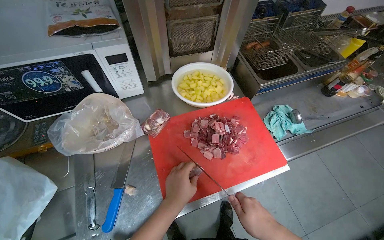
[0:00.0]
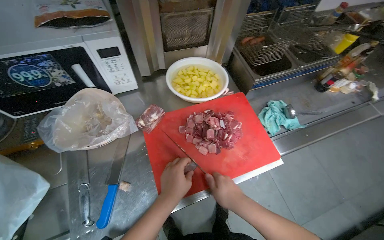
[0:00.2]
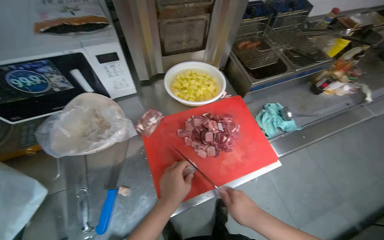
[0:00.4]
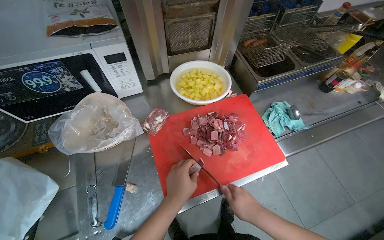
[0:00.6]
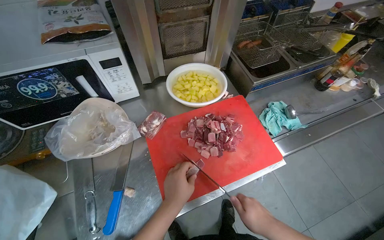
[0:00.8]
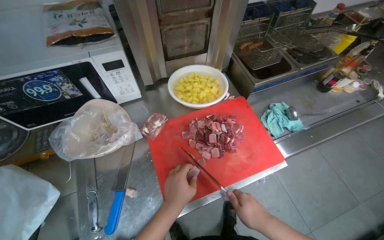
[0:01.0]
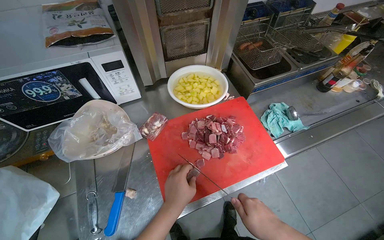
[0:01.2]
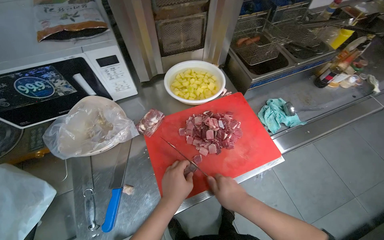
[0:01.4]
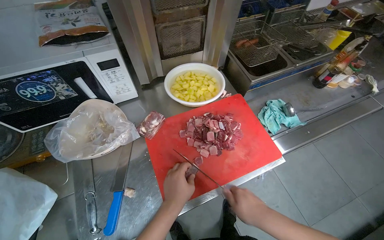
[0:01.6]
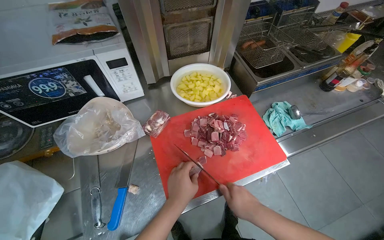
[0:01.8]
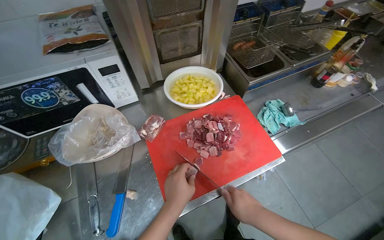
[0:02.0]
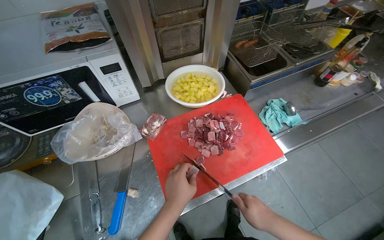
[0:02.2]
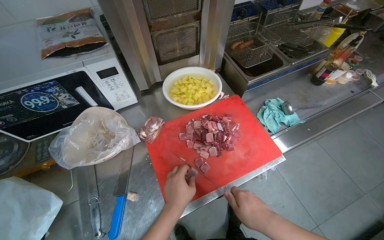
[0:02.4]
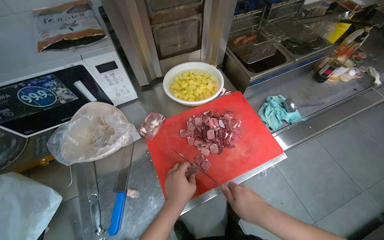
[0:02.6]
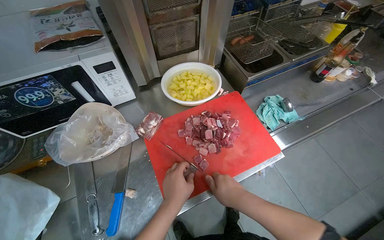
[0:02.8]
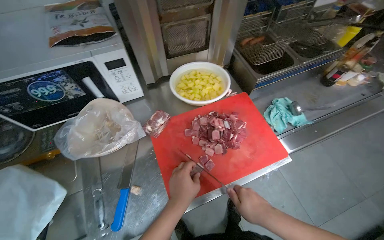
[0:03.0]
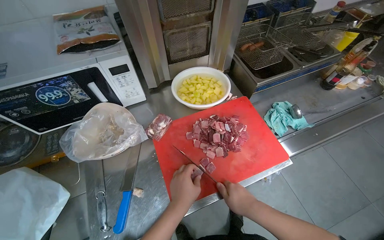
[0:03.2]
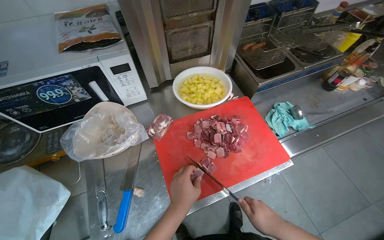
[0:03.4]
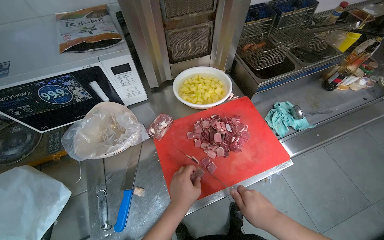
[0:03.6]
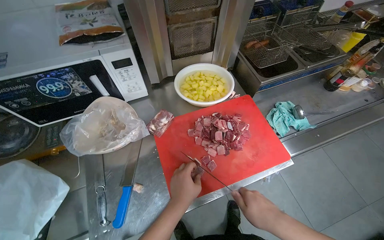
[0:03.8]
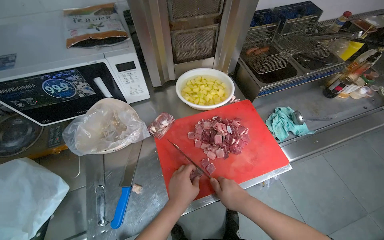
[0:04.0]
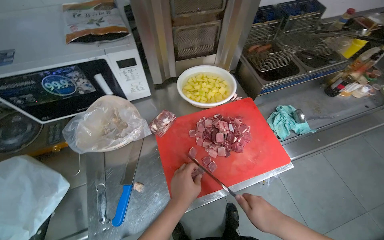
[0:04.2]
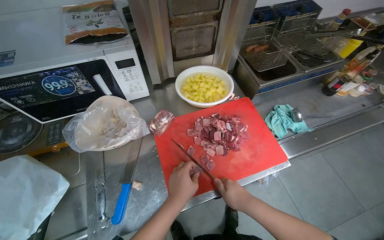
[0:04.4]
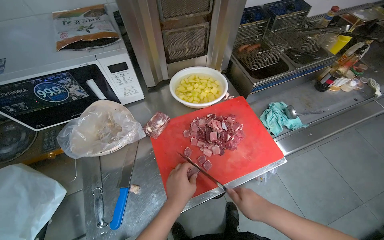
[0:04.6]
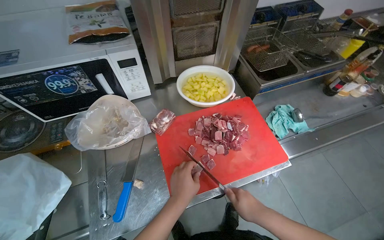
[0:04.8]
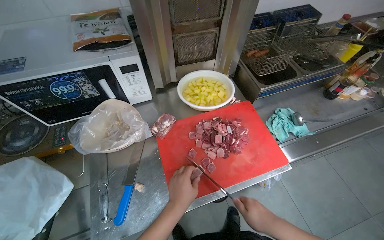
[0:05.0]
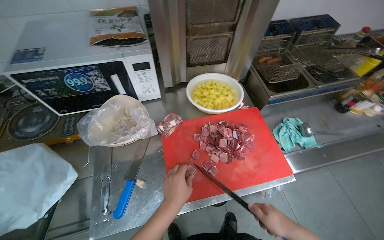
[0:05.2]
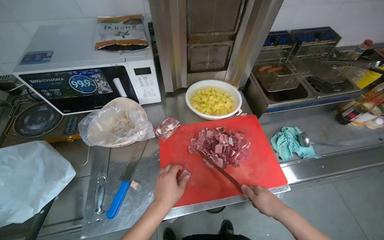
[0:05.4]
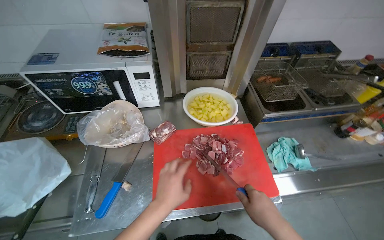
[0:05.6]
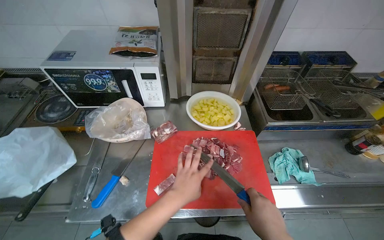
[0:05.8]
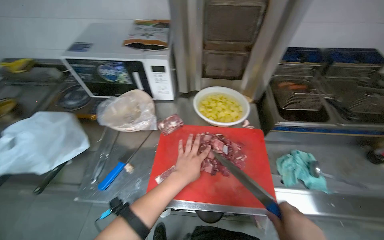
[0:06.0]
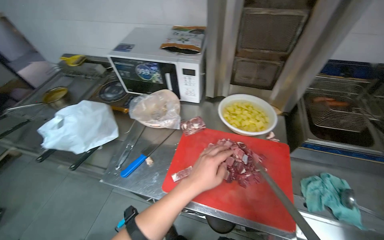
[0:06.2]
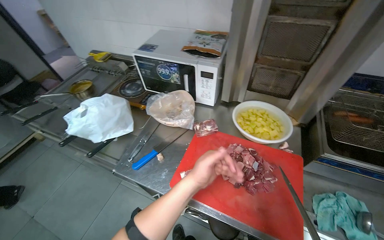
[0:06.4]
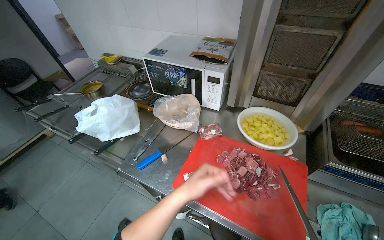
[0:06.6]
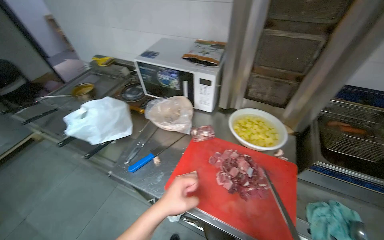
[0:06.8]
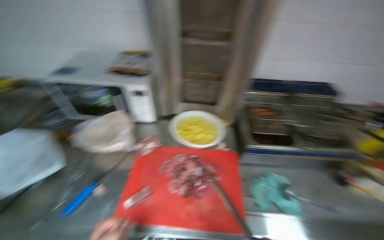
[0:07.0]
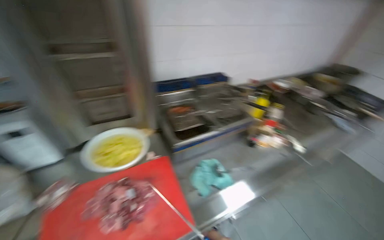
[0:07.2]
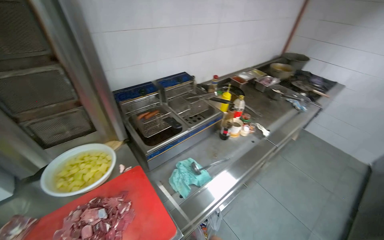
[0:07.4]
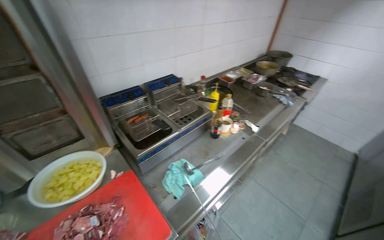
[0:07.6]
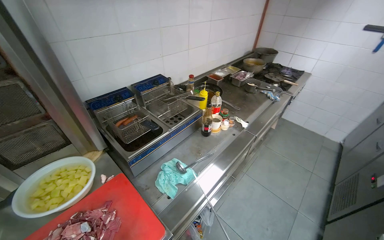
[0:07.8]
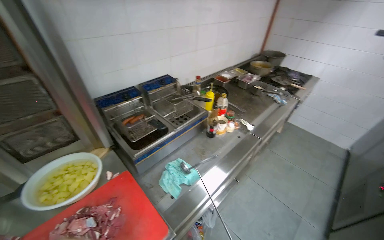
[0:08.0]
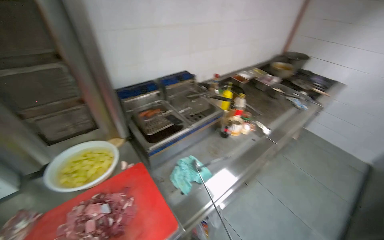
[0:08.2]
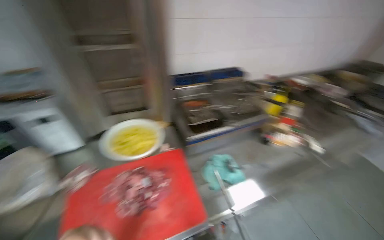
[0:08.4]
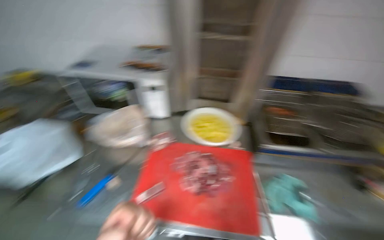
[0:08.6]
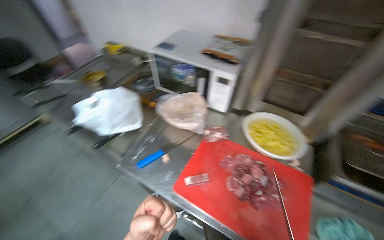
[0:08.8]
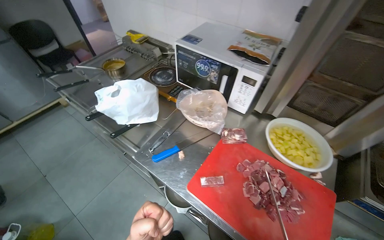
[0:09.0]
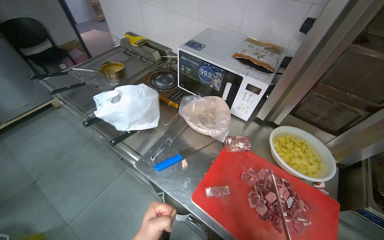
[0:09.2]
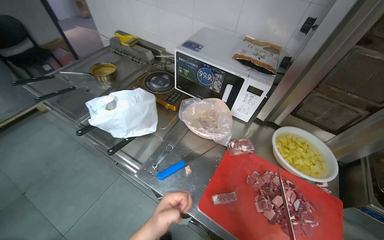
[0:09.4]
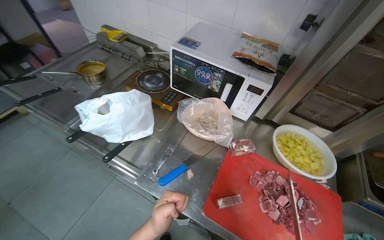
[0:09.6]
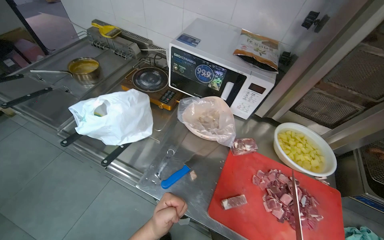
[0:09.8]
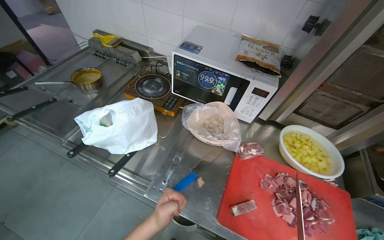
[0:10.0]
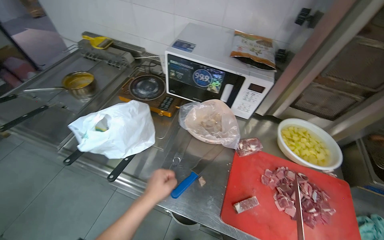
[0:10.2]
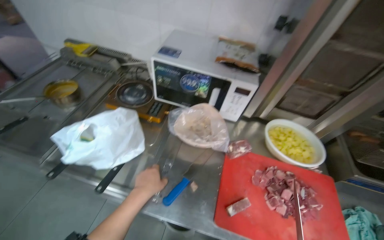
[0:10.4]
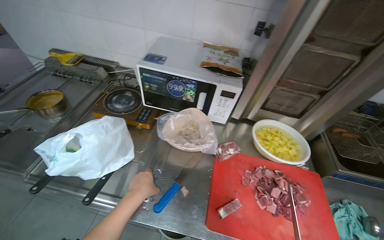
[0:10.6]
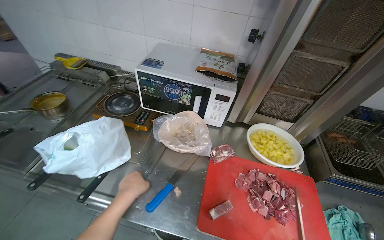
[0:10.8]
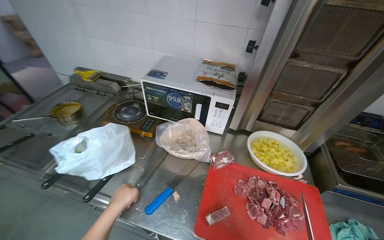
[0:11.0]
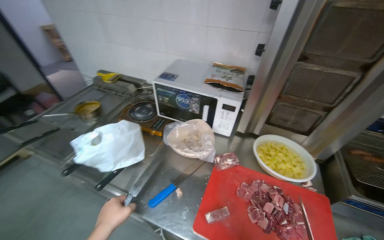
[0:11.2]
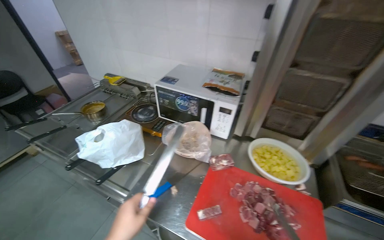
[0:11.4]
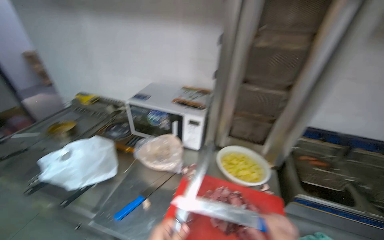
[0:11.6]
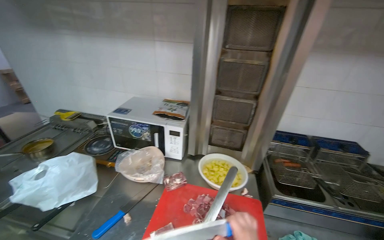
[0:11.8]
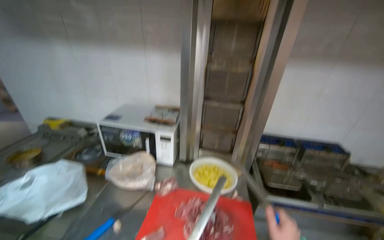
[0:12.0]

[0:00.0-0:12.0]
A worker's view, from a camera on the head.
Job: preparing food.
The whole recording: Cutting meat on chopping board. The worker continues cutting pieces of meat on a red chopping board with a knife.
0:00.0 to 0:04.4: The hands stay close to where they were, moving slightly.
0:04.4 to 0:06.0: The wearer's head swings some 25 degrees to the left.
0:06.0 to 0:07.6: The head rotates roughly 50 degrees to the right.
0:07.6 to 0:09.0: The wearer looks some 80 degrees further to the left.
0:09.0 to 0:10.4: The head rotates about 20 degrees to the right.
0:10.4 to 0:12.0: The camera travels some 40 cm. The view tilts approximately 25 degrees upward.

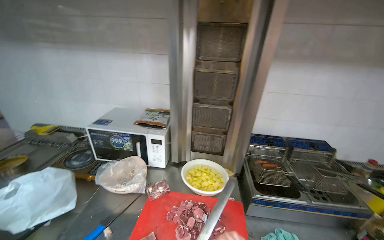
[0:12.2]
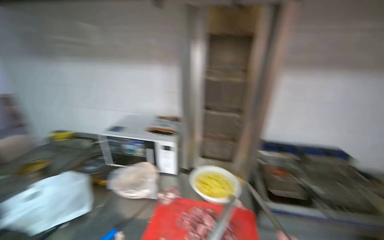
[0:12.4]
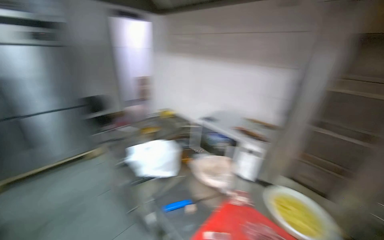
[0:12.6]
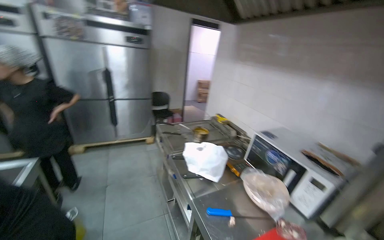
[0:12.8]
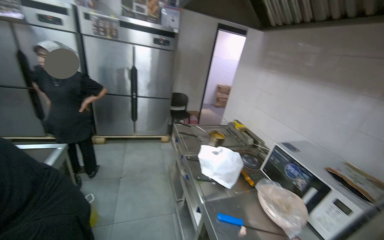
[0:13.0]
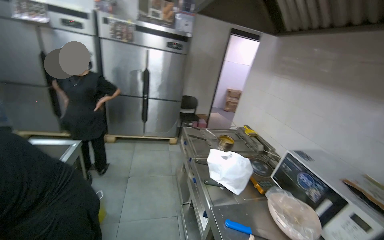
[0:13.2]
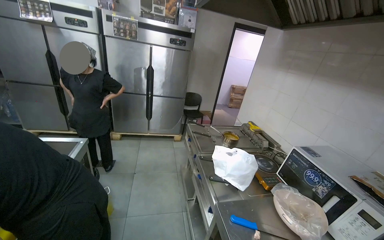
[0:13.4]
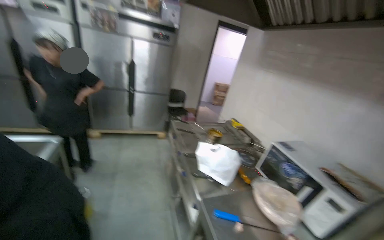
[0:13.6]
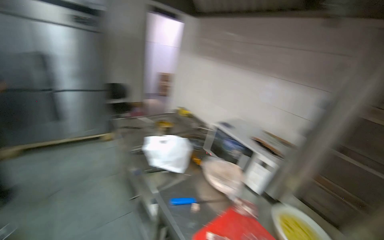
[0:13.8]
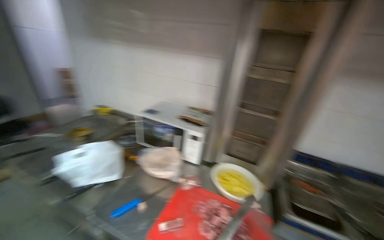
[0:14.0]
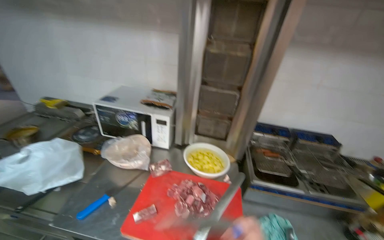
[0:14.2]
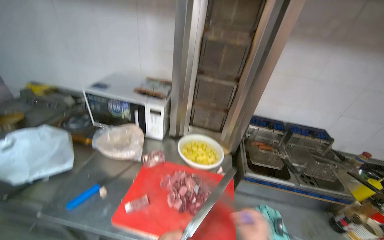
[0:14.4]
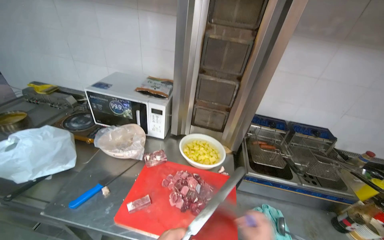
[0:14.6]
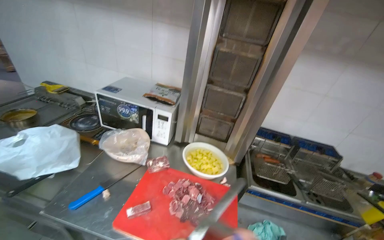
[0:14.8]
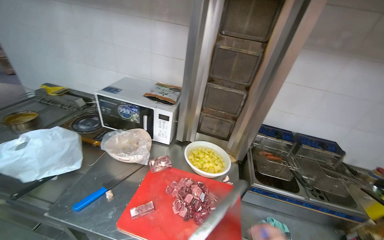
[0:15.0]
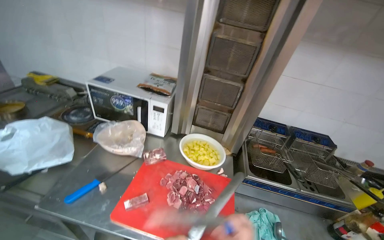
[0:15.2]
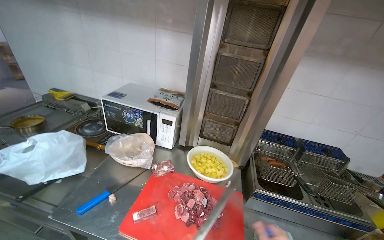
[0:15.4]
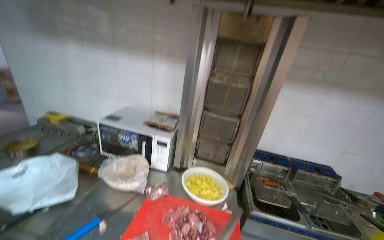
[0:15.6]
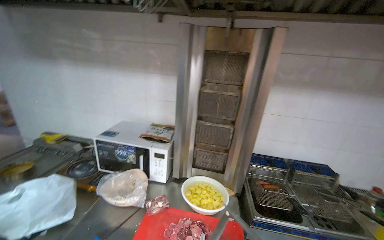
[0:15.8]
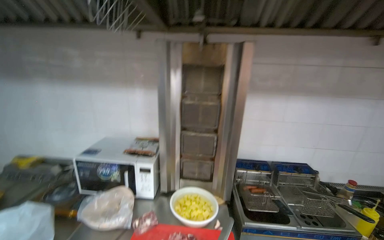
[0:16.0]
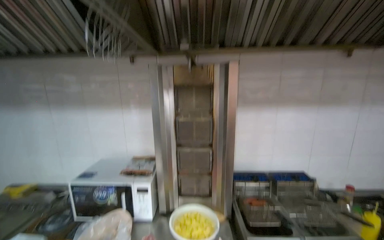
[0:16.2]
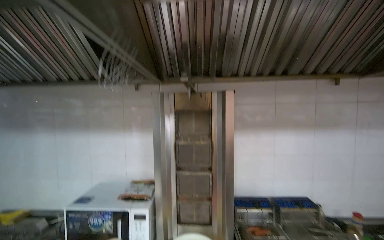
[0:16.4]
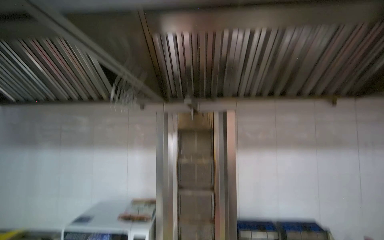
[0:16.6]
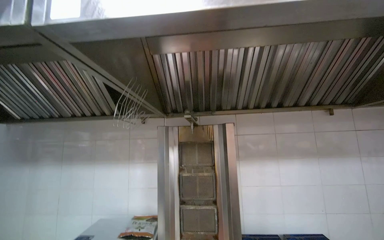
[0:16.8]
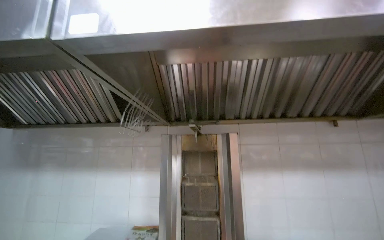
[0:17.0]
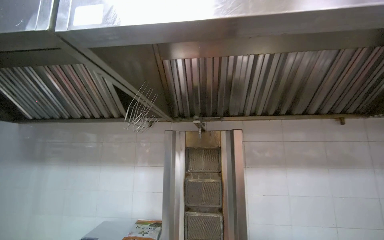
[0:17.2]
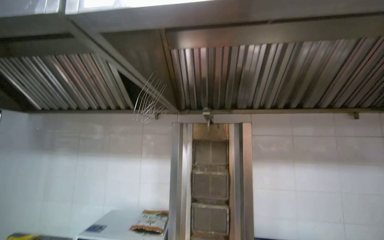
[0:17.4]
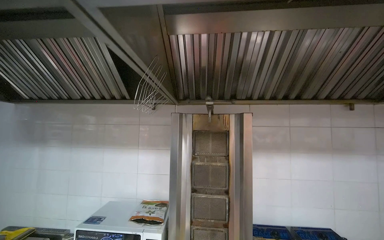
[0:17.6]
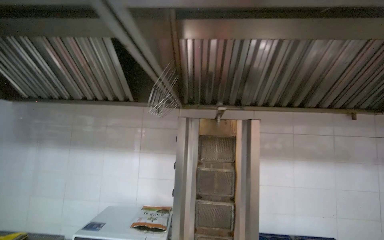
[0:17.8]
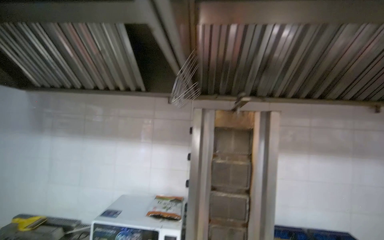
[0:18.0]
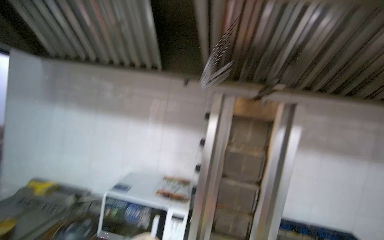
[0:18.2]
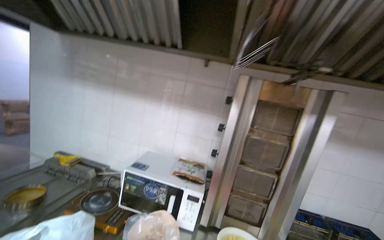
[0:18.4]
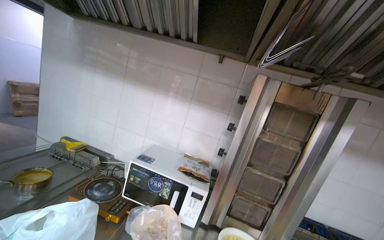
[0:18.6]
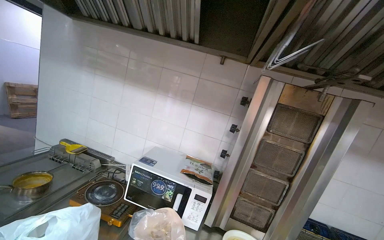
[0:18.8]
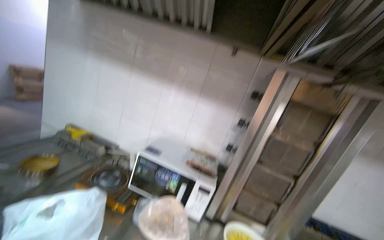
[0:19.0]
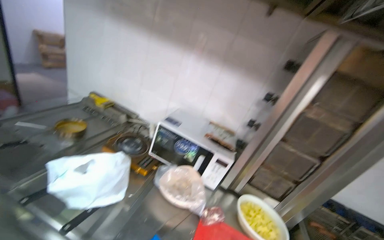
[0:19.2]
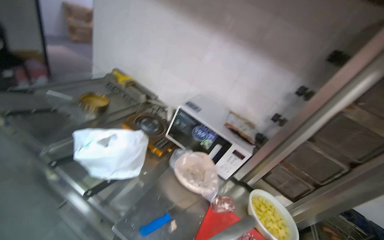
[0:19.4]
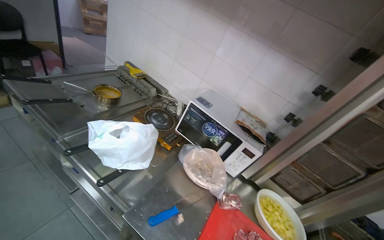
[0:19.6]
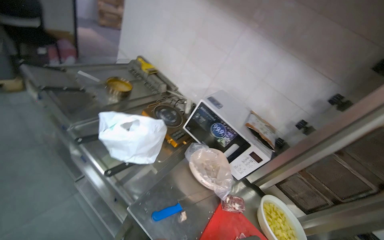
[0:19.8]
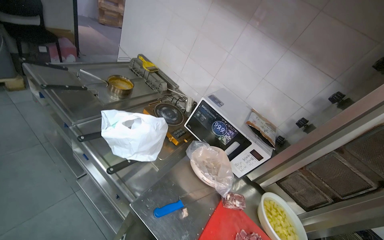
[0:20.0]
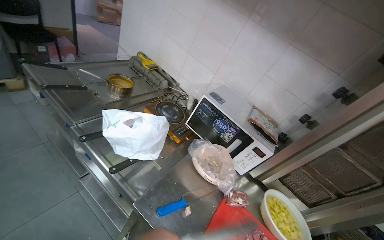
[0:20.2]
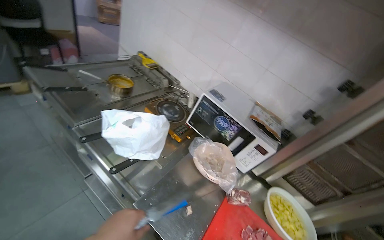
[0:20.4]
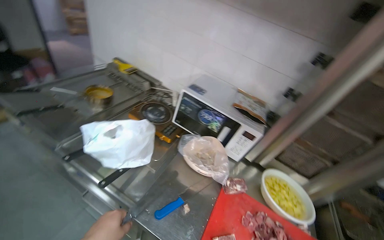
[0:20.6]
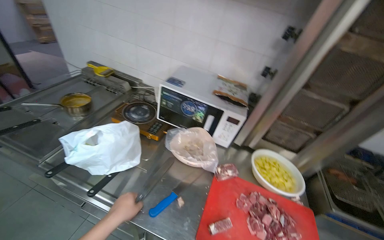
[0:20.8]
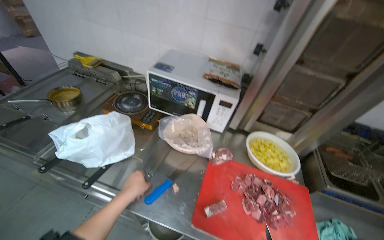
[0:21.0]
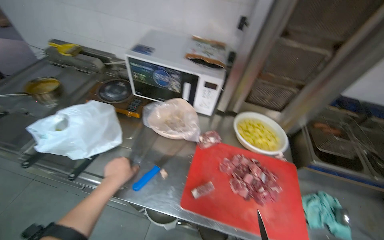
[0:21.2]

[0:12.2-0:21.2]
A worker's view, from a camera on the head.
Job: preparing food.
The whole recording: Cutting meat on chopping board. The worker continues cutting pieces of meat on a red chopping board with a knife.
0:12.2 to 0:13.8: The head rotates about 45 degrees to the left.
0:13.8 to 0:15.2: The head turns to the right by about 40 degrees. The camera pitches downward, by some 15 degrees.
0:15.2 to 0:16.6: The camera pitches upward, by about 40 degrees.
0:18.2 to 0:19.8: The wearer looks roughly 35 degrees further to the left. The view tips downward by some 25 degrees.
0:19.8 to 0:21.2: The wearer looks about 15 degrees further downward. The scene rotates counterclockwise by about 30 degrees.
